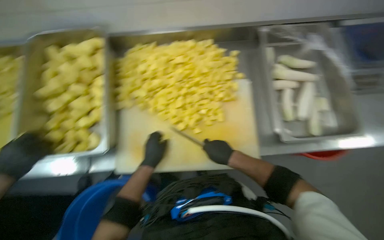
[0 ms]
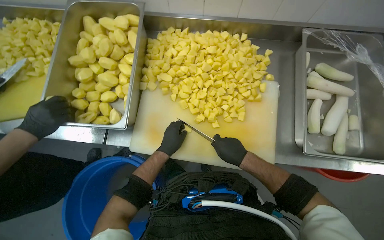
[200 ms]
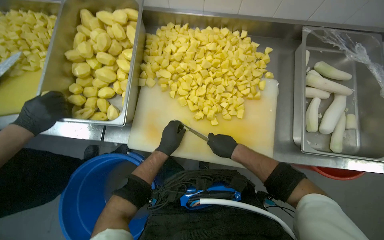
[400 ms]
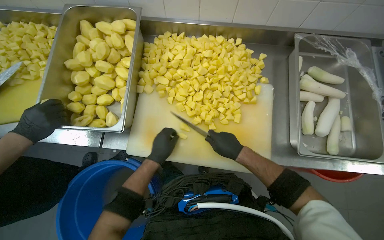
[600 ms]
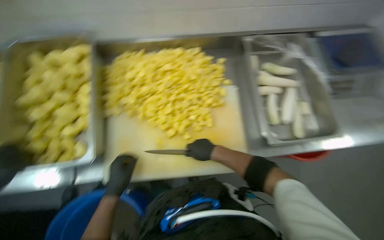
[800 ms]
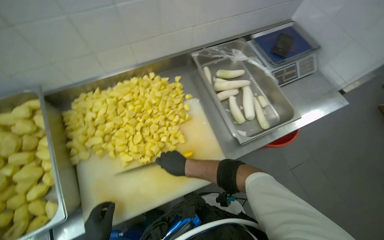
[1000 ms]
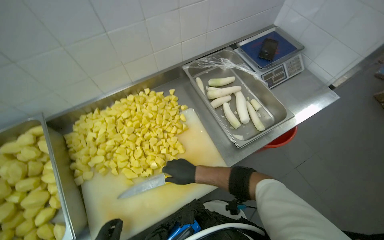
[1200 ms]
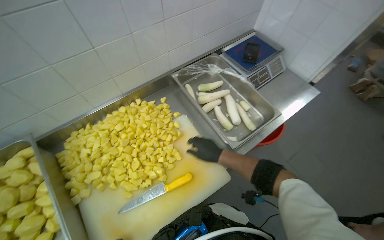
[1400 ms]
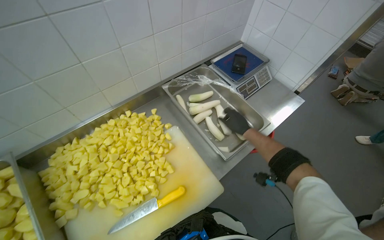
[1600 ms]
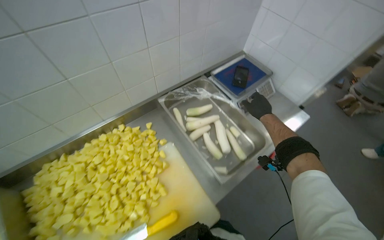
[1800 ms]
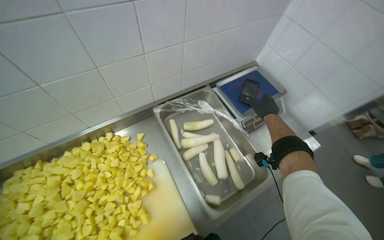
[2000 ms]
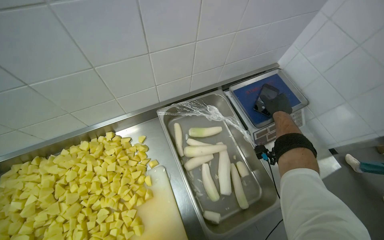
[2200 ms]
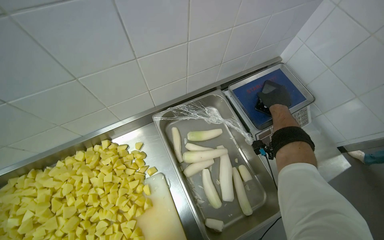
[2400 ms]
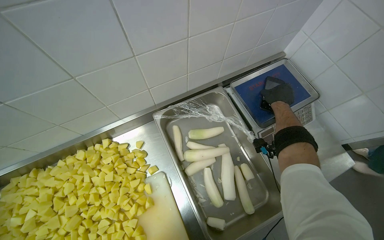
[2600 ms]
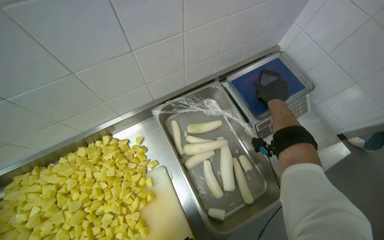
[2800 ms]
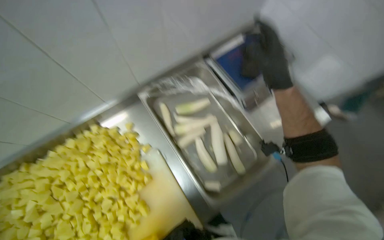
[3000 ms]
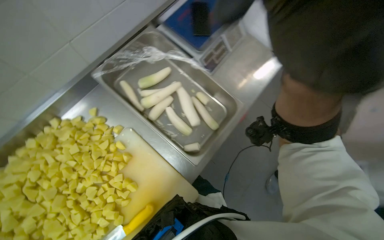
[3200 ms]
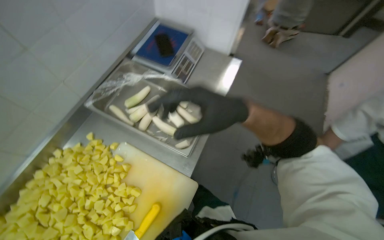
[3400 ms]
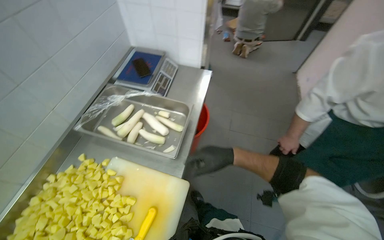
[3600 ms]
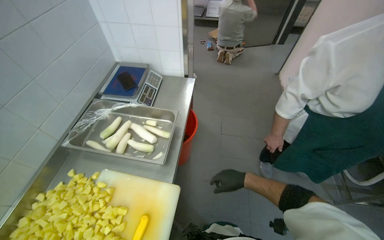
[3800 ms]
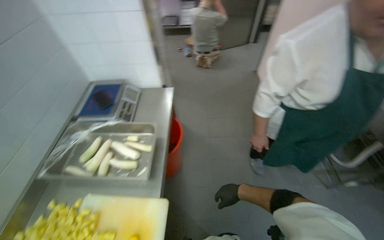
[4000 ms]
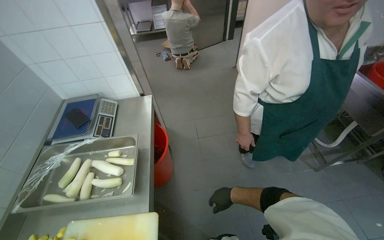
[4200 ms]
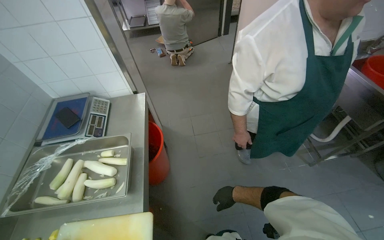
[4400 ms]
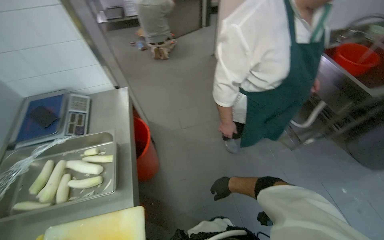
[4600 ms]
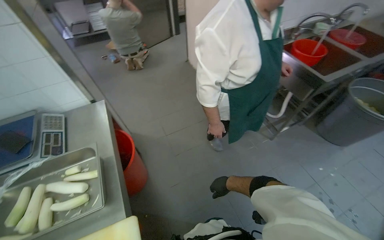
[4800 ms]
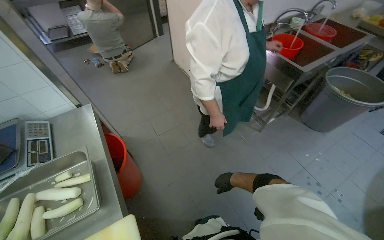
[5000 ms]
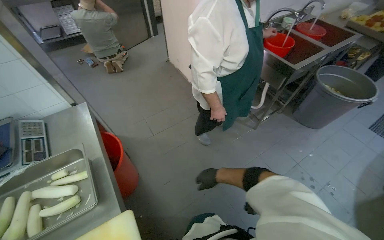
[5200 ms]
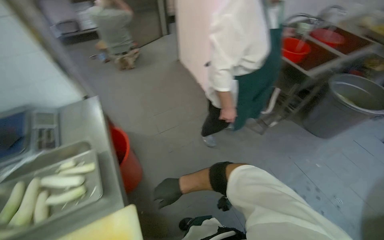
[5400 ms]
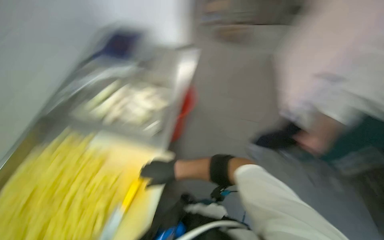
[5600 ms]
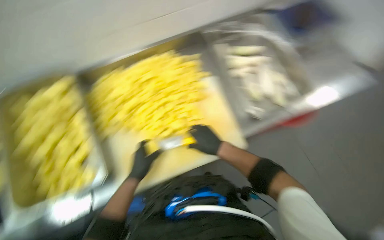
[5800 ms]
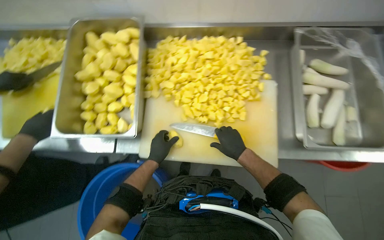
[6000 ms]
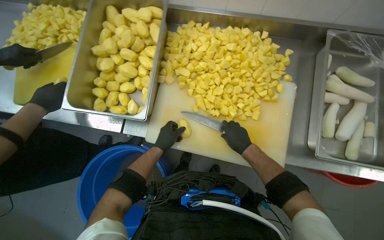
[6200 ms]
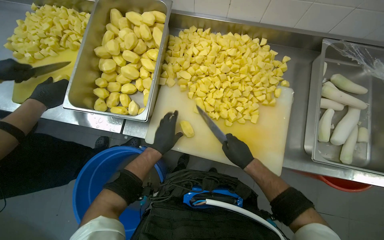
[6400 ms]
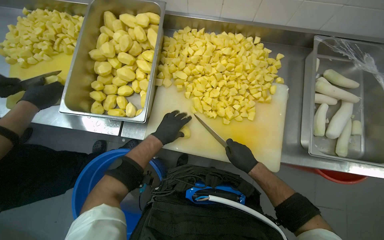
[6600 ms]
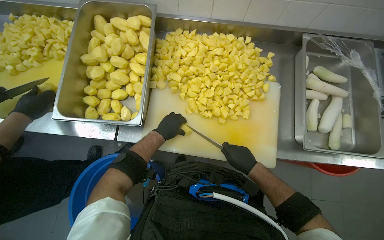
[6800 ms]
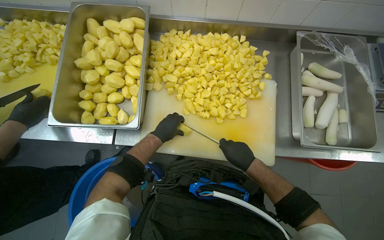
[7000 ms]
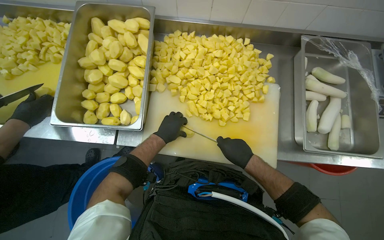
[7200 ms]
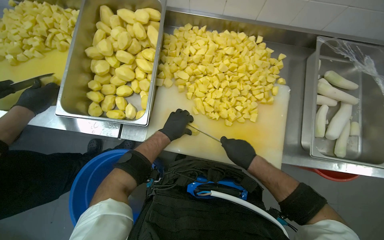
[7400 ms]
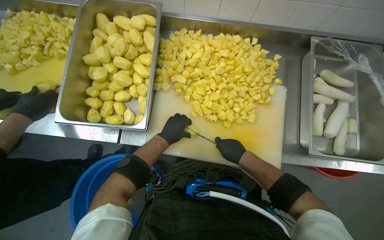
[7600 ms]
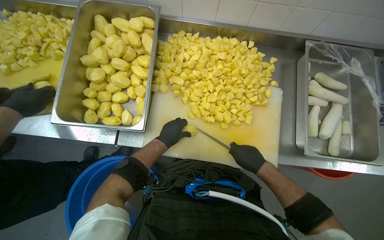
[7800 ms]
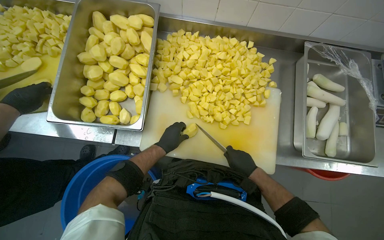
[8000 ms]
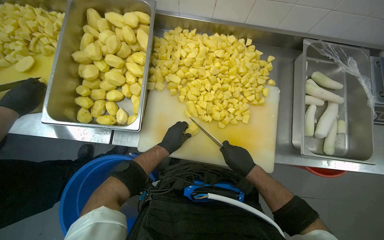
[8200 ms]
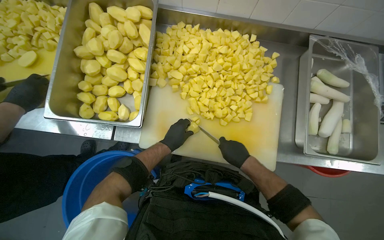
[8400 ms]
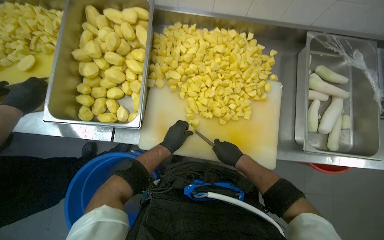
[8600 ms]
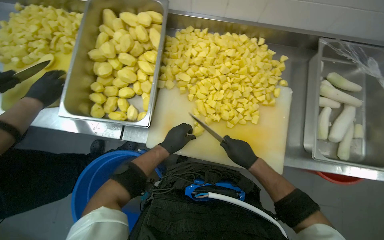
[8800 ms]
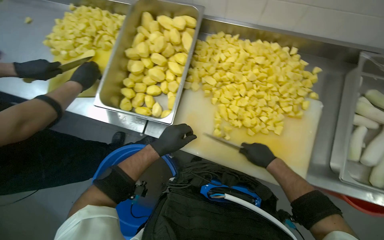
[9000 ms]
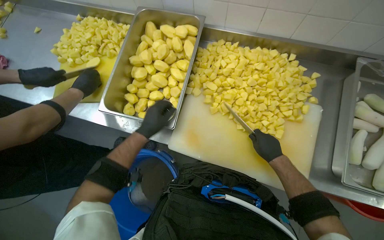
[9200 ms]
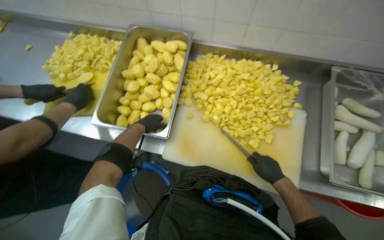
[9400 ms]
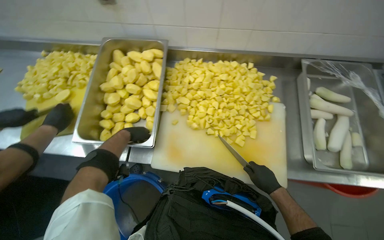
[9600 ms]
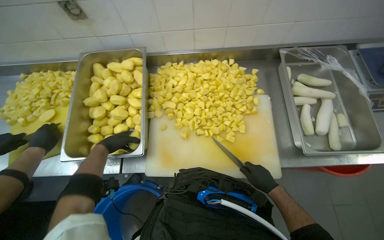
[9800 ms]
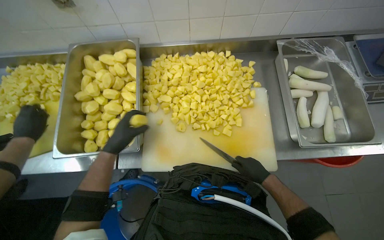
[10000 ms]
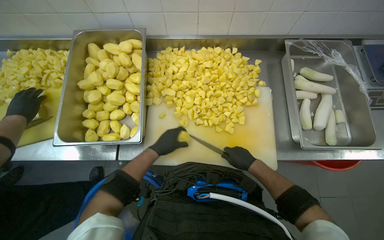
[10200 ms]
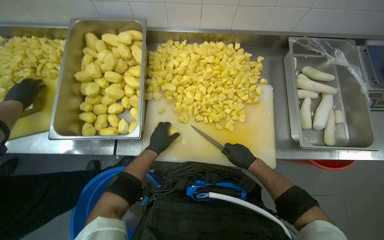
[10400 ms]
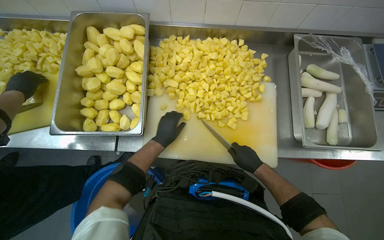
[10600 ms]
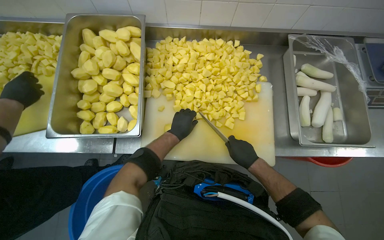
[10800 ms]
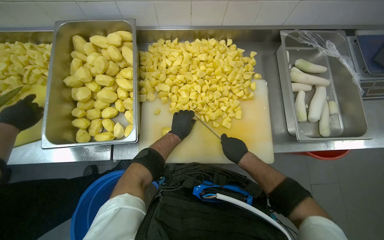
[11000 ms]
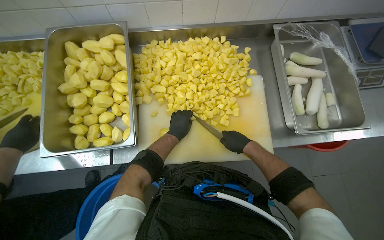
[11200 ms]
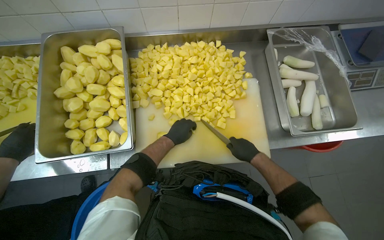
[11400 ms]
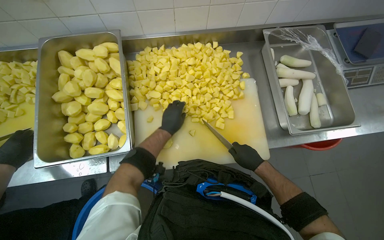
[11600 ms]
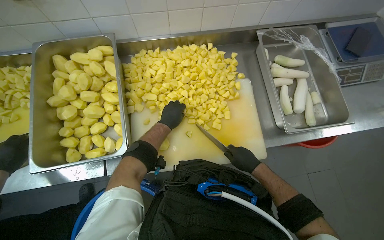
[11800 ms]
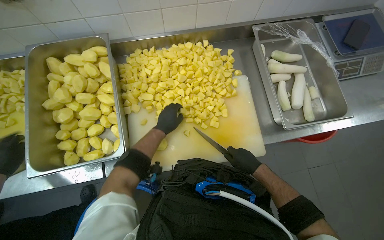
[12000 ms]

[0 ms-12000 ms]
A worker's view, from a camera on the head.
Job: preparing food.
The whole recording: Cutting potatoes into pieces. The worker dices peeled potatoes into smaller pieces on a cutting board.
0 ms to 1600 ms: The head turns to the right by some 35 degrees. The camera pitches upward, by roughly 15 degrees.
3000 ms to 4400 ms: The wearer moves approximately 50 cm. The wearer's head swings some 65 degrees to the right. The camera pitches upward, by some 15 degrees.
4400 ms to 6000 ms: The head rotates about 75 degrees to the left.
7600 ms to 9000 ms: The left hand heads nearer to the camera, covering about 10 cm.
9000 ms to 10400 ms: The left hand is displaced farther from the camera by about 10 cm, and reaches about 15 cm to the left, then returns.
10400 ms to 12000 ms: The left hand is displaced up the picture by roughly 10 cm.

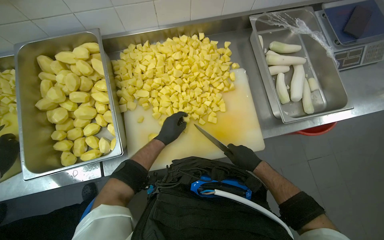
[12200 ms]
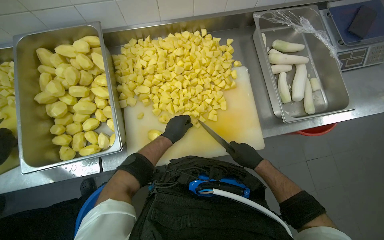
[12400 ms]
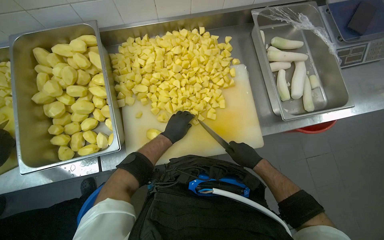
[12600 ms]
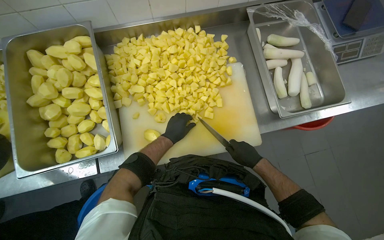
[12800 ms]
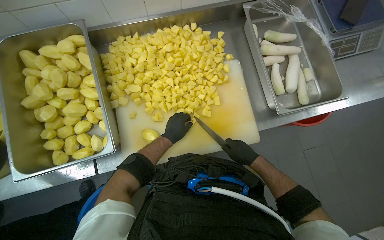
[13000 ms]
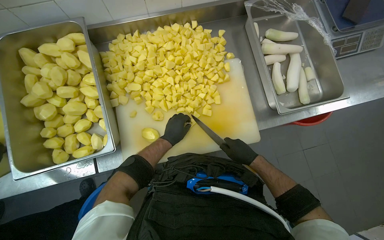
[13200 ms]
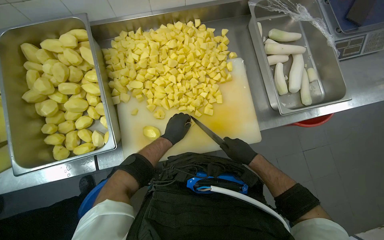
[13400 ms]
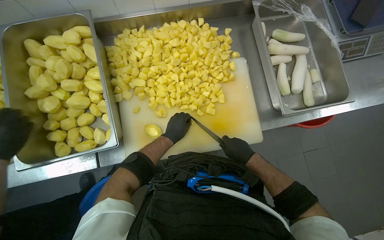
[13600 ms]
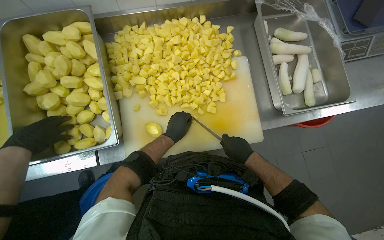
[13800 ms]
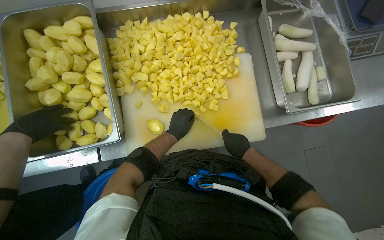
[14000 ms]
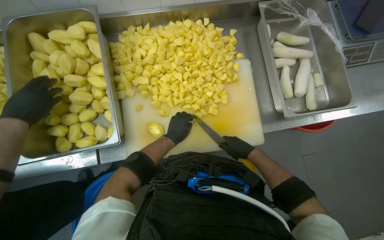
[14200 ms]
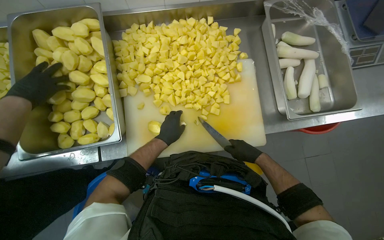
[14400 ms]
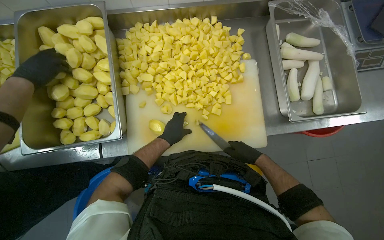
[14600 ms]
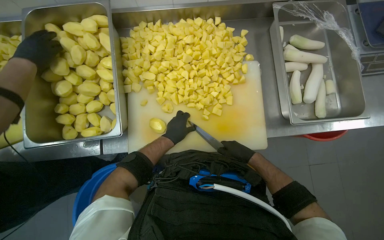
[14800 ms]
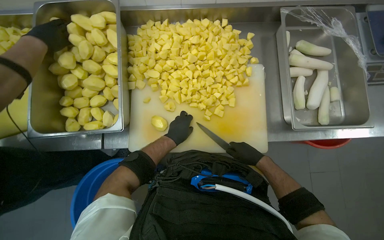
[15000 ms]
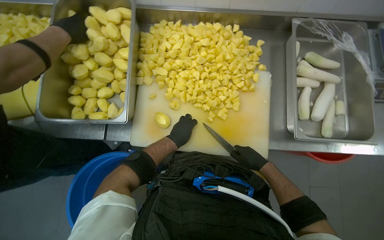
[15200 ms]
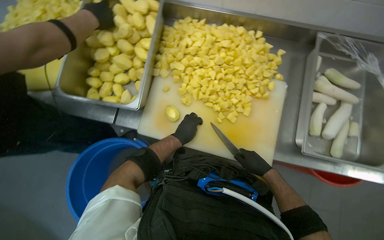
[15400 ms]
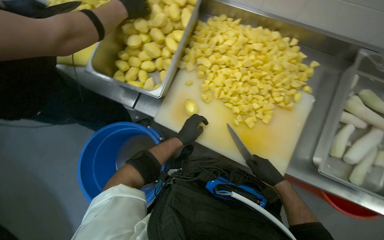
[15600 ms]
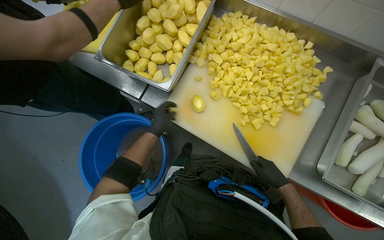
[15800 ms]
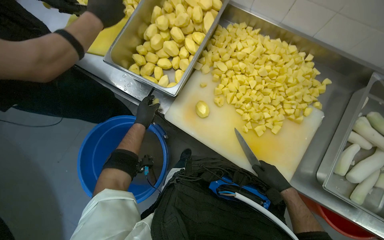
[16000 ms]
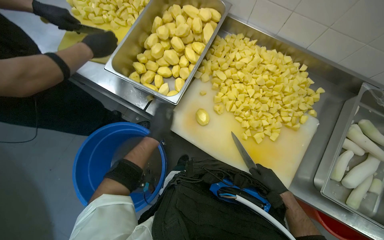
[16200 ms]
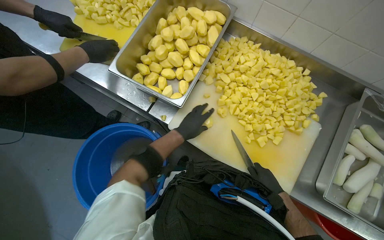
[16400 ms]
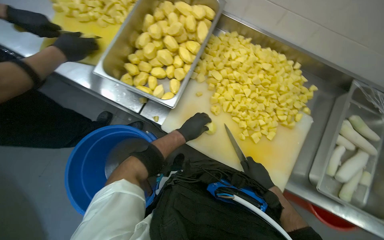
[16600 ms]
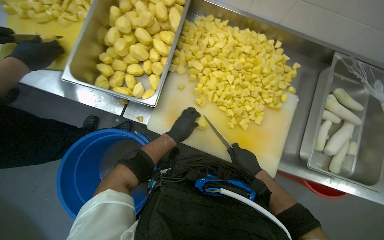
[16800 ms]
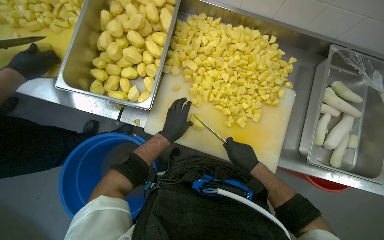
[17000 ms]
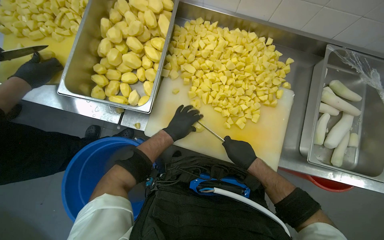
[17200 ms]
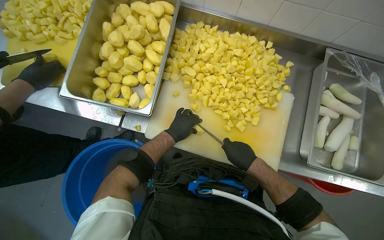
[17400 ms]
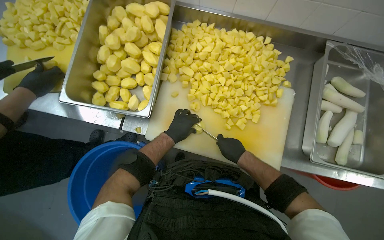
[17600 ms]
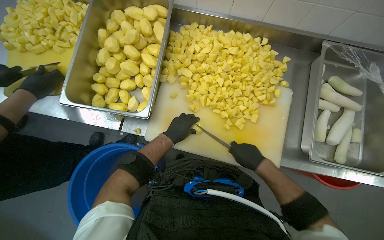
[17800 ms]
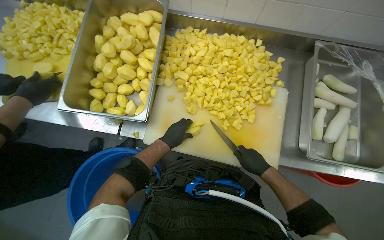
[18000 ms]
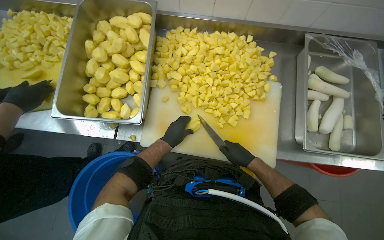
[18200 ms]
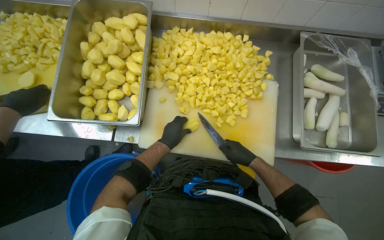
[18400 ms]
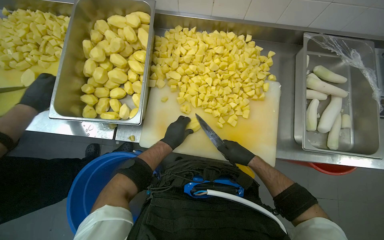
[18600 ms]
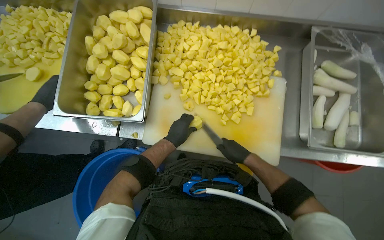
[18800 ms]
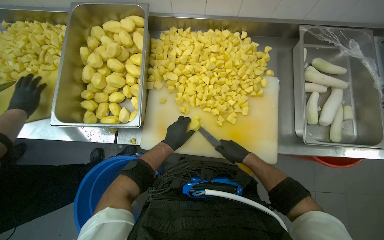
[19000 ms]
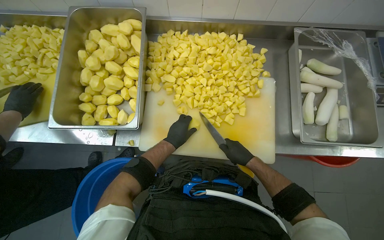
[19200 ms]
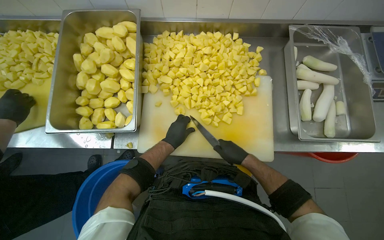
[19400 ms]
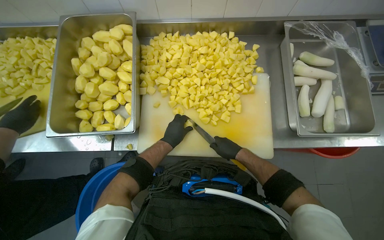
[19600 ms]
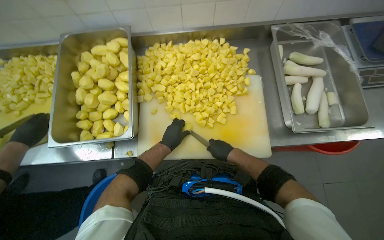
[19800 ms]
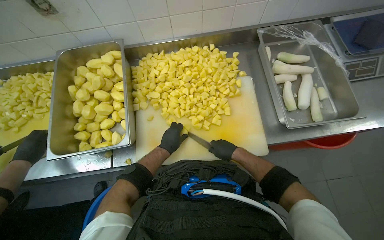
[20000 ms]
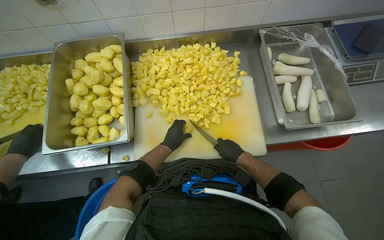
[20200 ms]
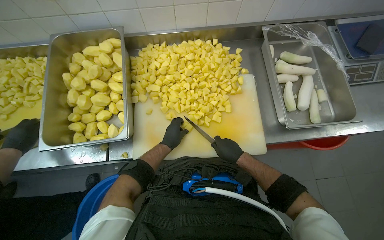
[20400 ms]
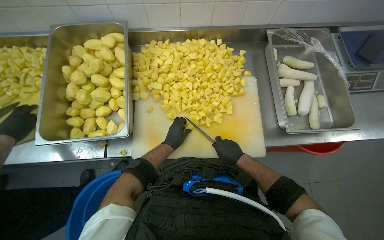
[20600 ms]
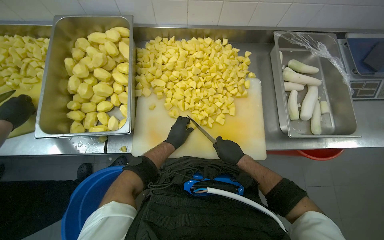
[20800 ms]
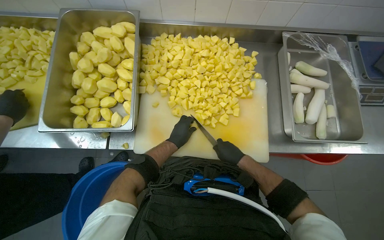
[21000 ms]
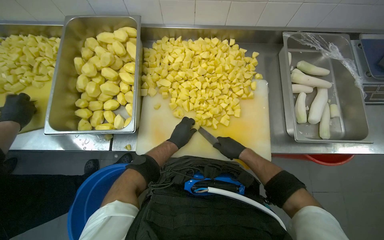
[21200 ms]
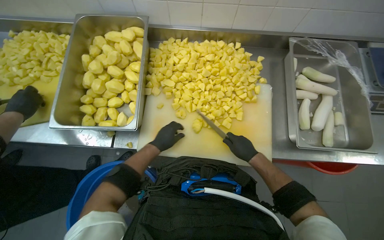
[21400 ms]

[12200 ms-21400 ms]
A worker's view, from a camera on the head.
Job: preparing food.
The whole recording: Cutting potatoes into pieces. The worker dices peeled potatoes into smaller pieces on a cutting board.
12200 ms to 13800 ms: The hands stay close to where they were, moving slightly.
16800 ms to 18400 ms: The hands make small movements and keep their place.
18400 ms to 19800 ms: The hands work in one place, with small movements.
19800 ms to 21400 ms: The hands are busy where they are.
